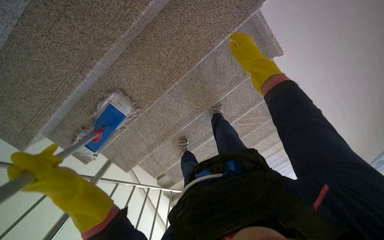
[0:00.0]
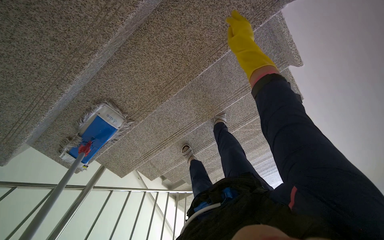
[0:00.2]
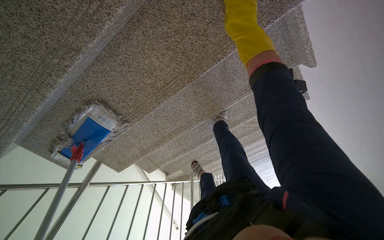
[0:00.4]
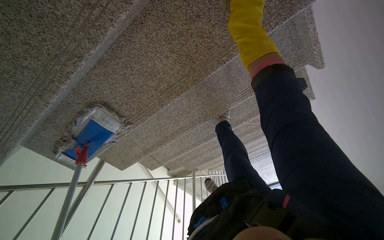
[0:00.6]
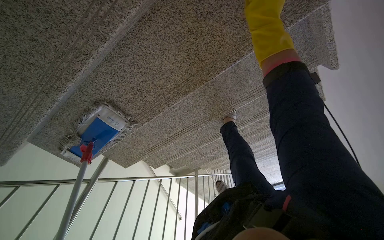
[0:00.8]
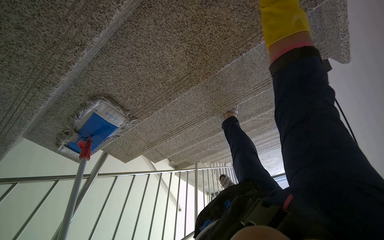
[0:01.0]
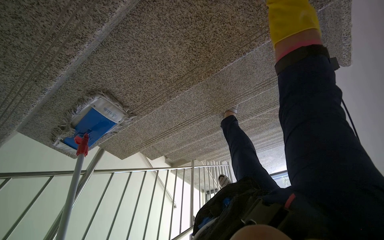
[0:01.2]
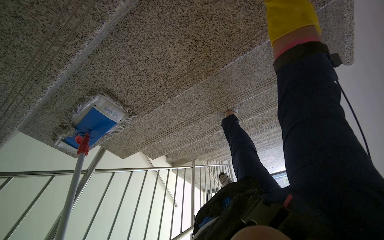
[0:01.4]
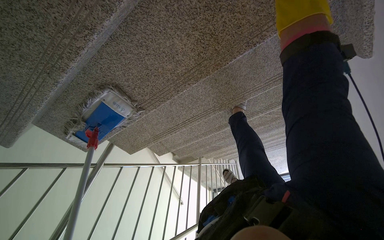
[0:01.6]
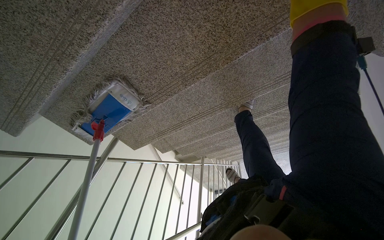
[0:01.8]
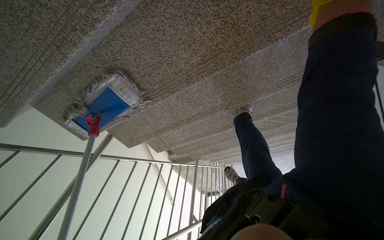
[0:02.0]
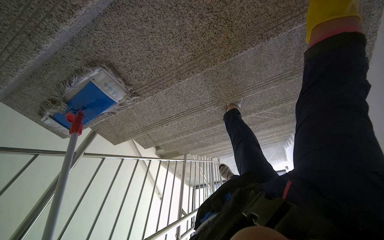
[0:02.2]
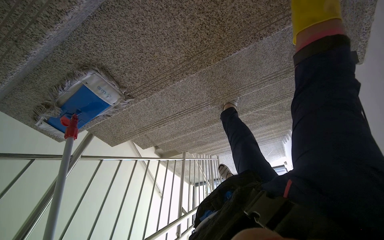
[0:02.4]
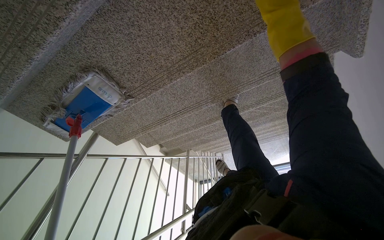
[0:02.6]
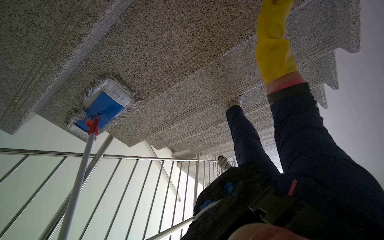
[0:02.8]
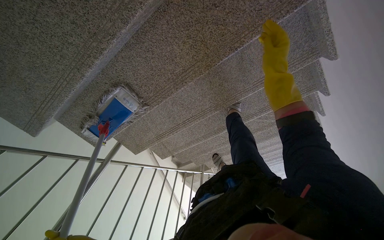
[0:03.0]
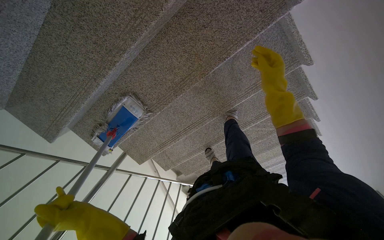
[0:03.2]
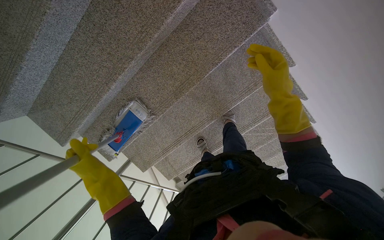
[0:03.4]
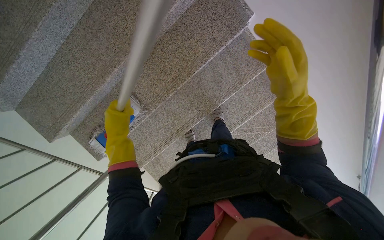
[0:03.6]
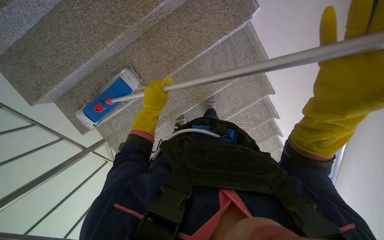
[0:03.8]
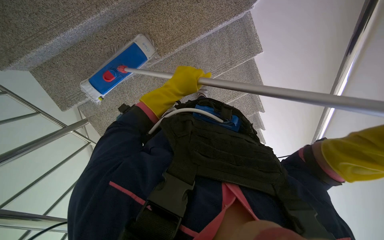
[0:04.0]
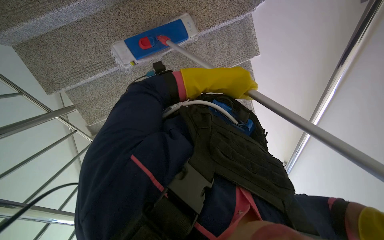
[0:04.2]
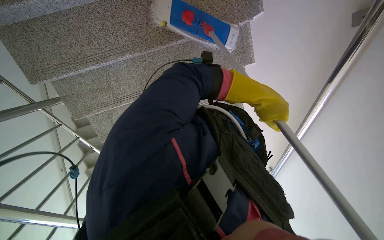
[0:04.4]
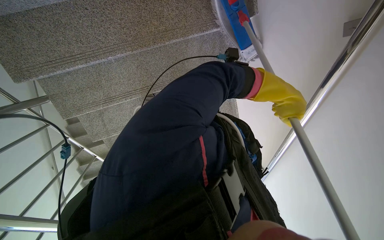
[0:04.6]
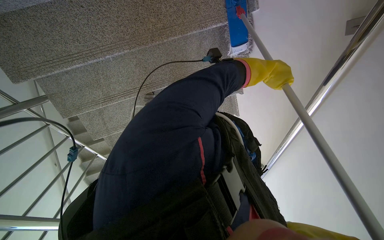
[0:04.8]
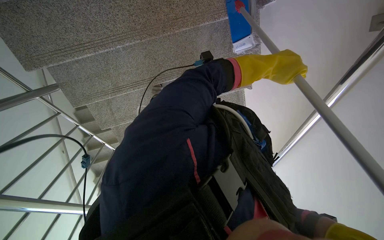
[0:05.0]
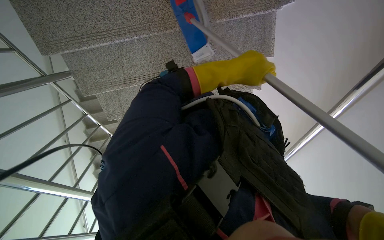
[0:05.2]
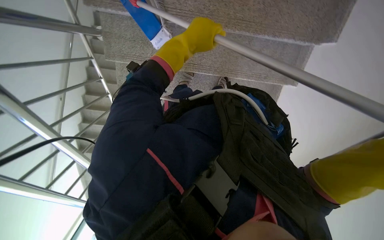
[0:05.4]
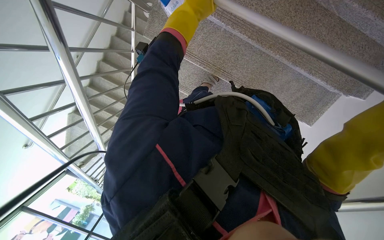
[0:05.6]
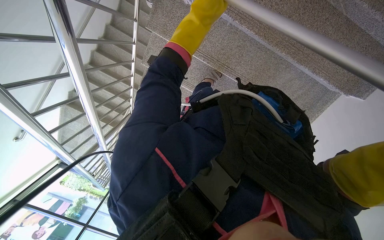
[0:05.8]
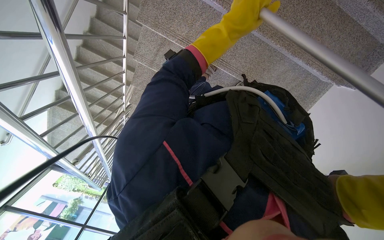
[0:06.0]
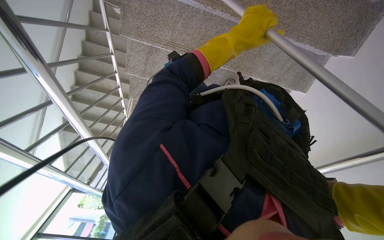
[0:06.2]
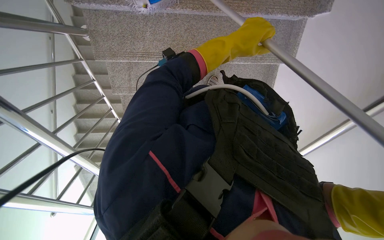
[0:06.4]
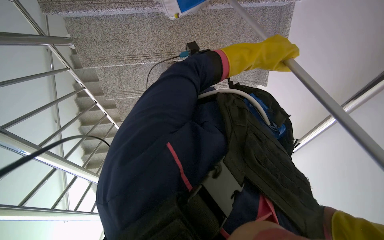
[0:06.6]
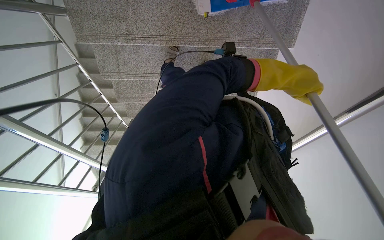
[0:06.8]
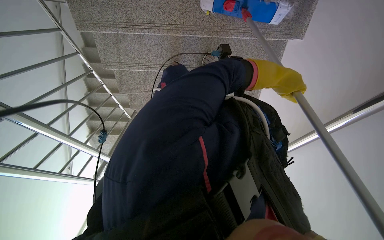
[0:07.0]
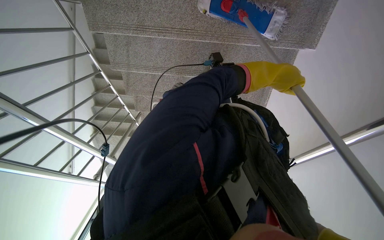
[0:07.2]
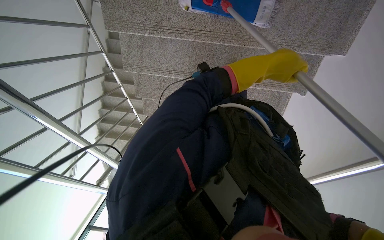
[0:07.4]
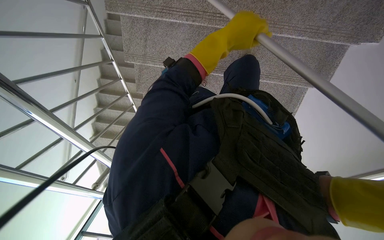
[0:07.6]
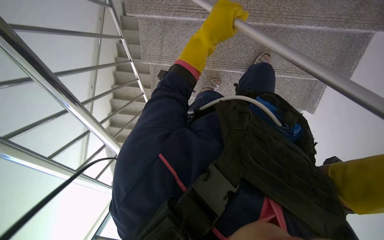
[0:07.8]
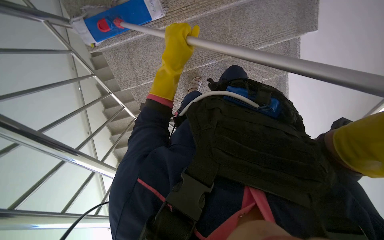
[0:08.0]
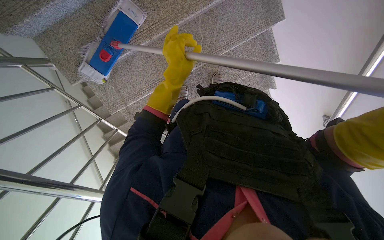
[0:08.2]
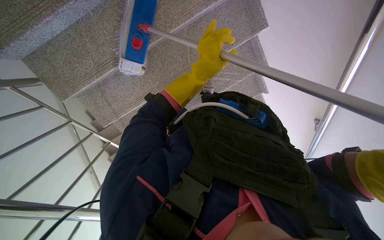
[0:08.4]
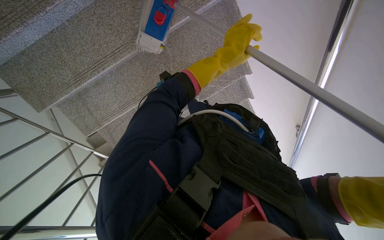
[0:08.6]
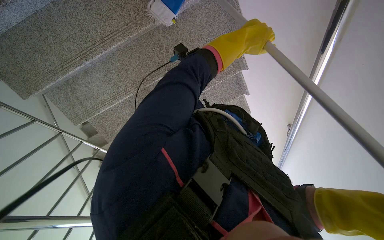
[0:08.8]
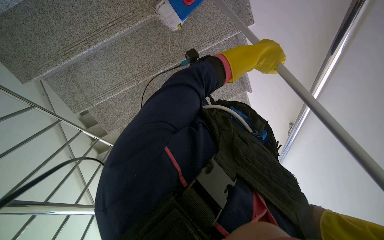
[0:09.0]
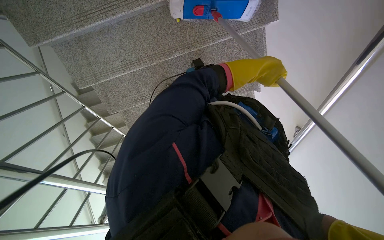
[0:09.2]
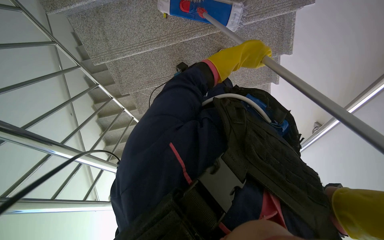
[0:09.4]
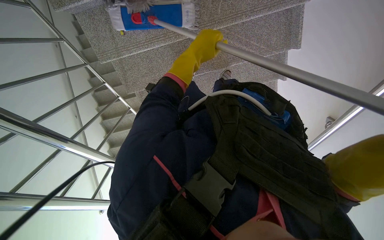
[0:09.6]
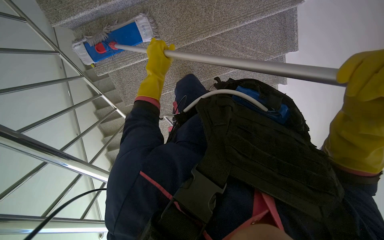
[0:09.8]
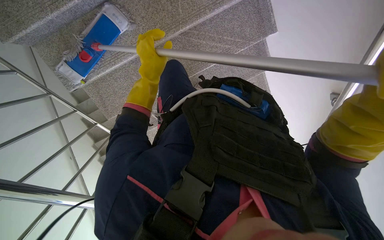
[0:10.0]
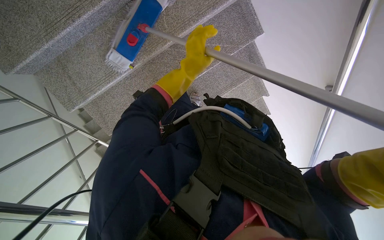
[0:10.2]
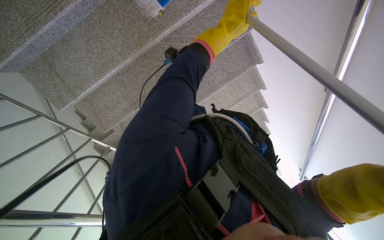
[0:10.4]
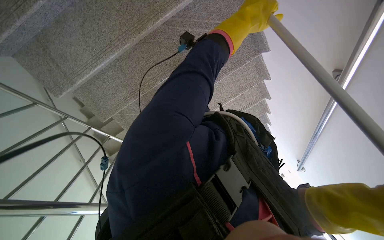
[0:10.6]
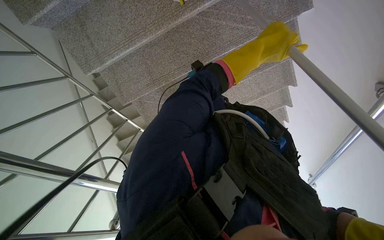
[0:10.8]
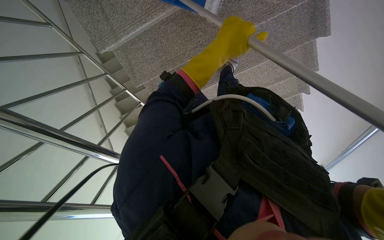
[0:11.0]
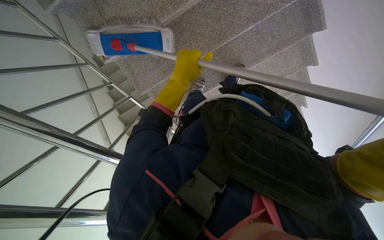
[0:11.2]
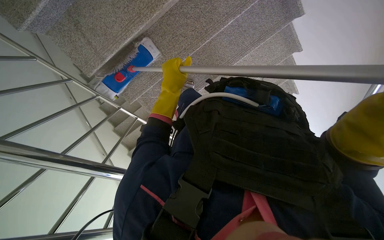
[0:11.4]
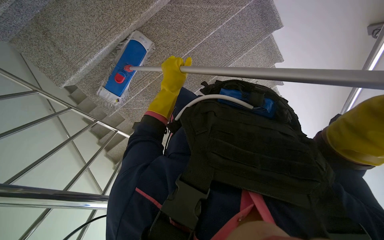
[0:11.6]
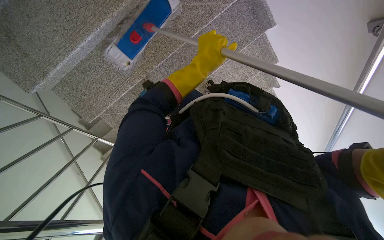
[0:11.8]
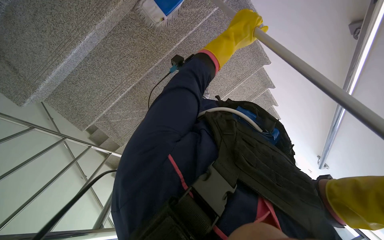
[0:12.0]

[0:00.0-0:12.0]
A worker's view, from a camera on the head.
Job: mopping floor.
The whole recording: Mopping stairs. The worker mops the stairs and landing with a long-handled mop.
0:00.0 to 0:01.6: The head travels some 40 cm. The view tips downward by about 25 degrees.
0:03.0 to 0:04.4: The camera travels roughly 60 cm. The view pans to the right by approximately 20 degrees. The view tilts about 20 degrees upward.
0:04.4 to 0:06.0: Everything in view rotates roughly 25 degrees clockwise. The left hand goes left and right, roughly 25 cm each way, reversing 2 times.
0:07.6 to 0:09.0: The left hand travels to the right by roughly 40 cm.
0:09.0 to 0:10.4: The left hand travels farther from the camera by roughly 25 cm, and goes to the left and returns, some 50 cm each way.
0:10.4 to 0:12.0: The left hand goes to the left and returns, approximately 35 cm each way.

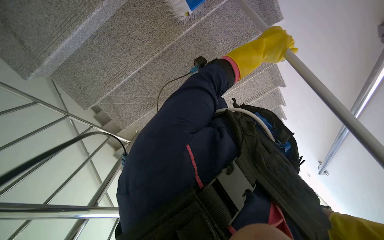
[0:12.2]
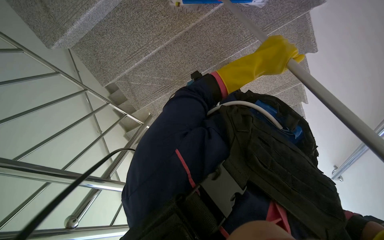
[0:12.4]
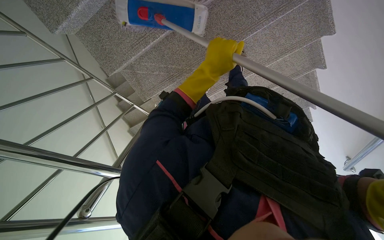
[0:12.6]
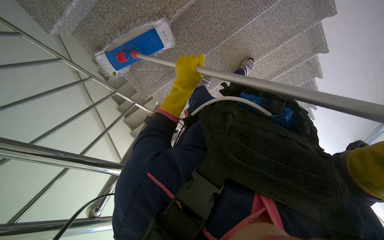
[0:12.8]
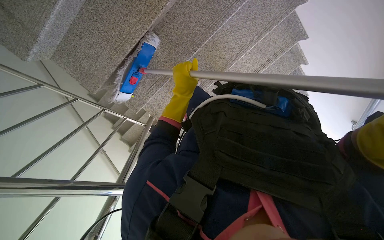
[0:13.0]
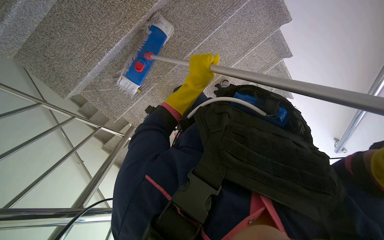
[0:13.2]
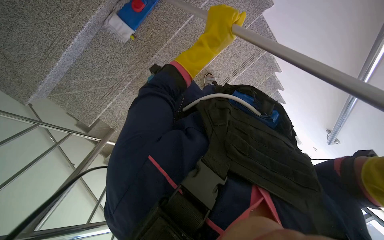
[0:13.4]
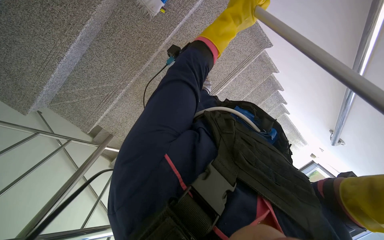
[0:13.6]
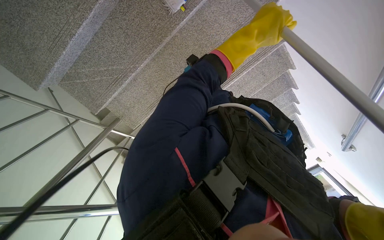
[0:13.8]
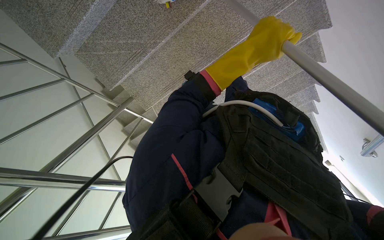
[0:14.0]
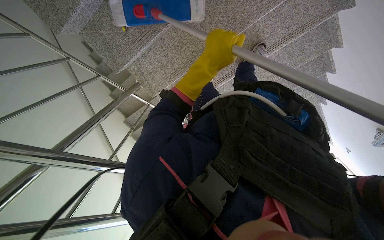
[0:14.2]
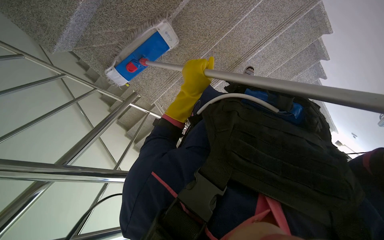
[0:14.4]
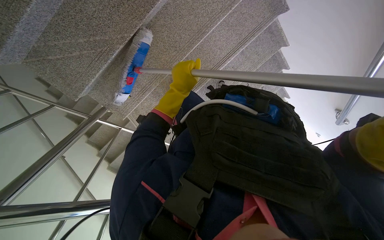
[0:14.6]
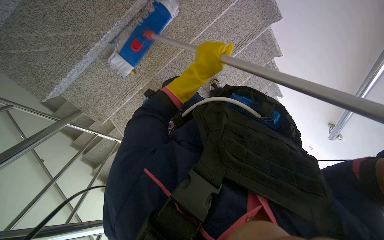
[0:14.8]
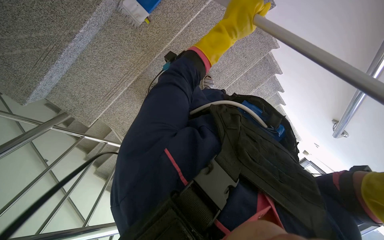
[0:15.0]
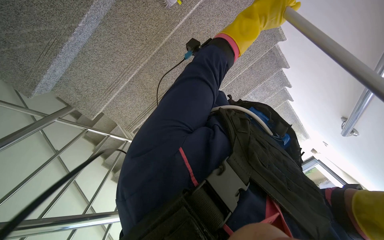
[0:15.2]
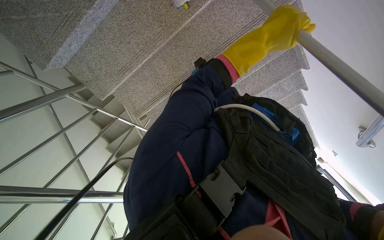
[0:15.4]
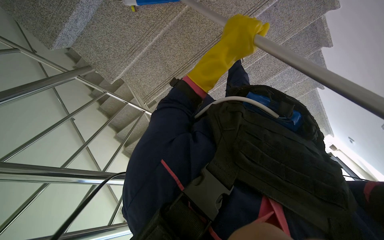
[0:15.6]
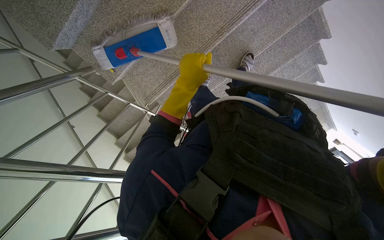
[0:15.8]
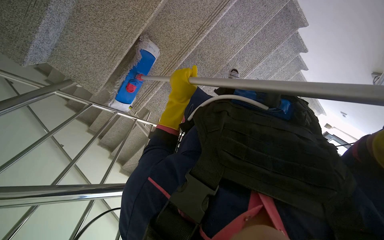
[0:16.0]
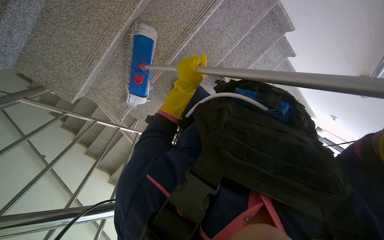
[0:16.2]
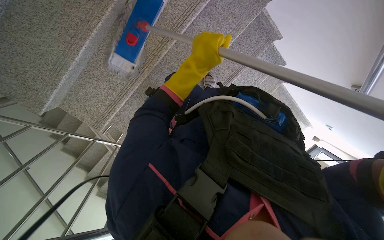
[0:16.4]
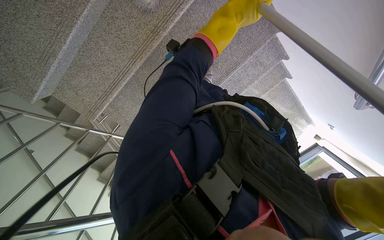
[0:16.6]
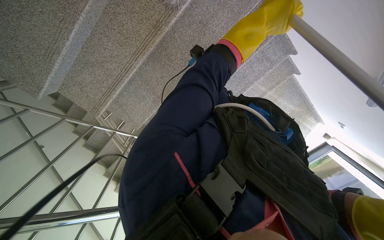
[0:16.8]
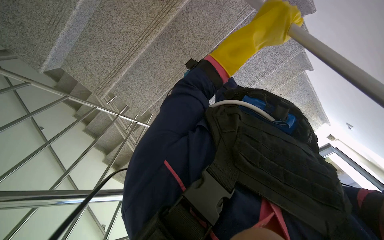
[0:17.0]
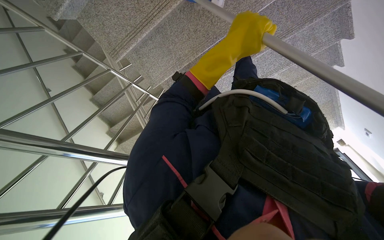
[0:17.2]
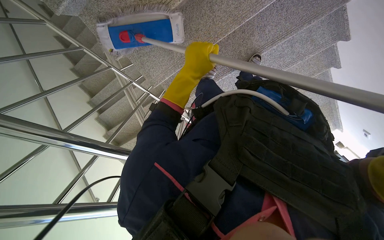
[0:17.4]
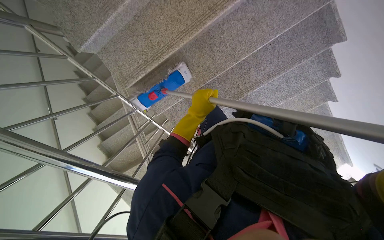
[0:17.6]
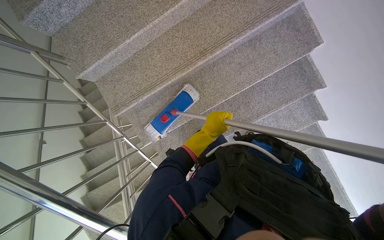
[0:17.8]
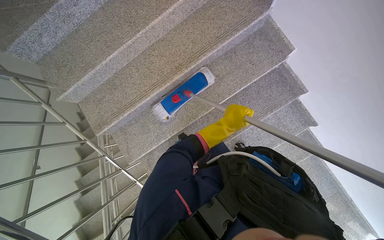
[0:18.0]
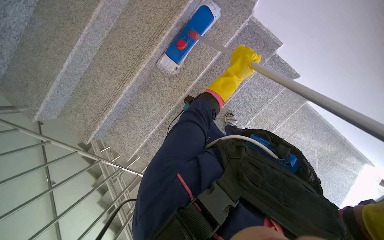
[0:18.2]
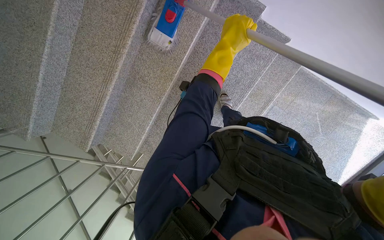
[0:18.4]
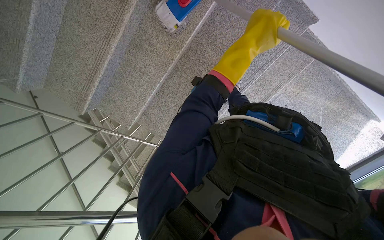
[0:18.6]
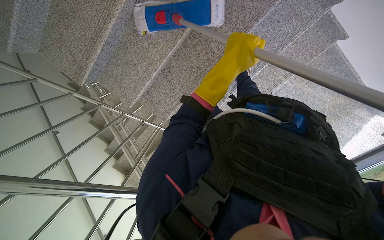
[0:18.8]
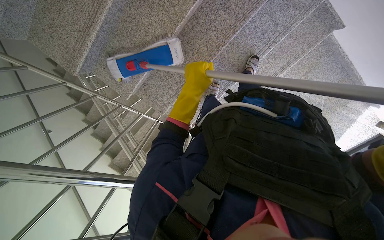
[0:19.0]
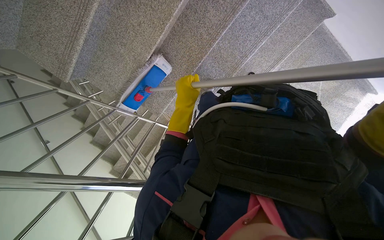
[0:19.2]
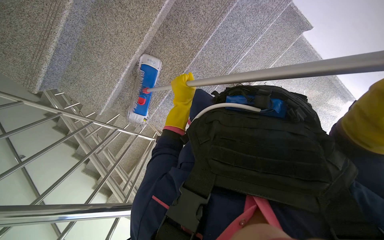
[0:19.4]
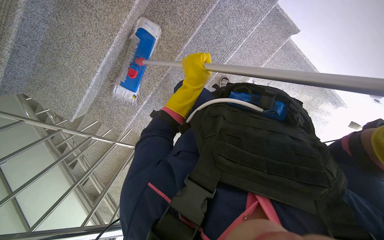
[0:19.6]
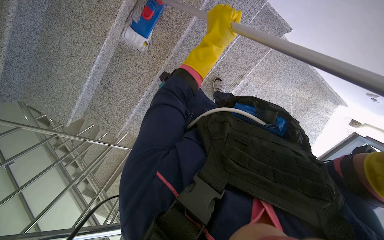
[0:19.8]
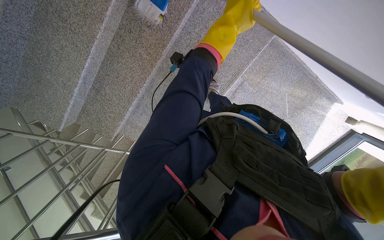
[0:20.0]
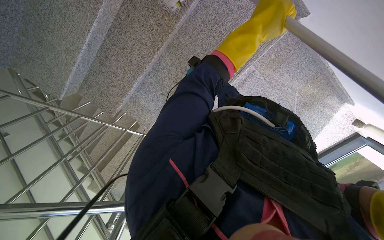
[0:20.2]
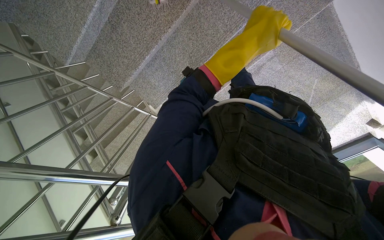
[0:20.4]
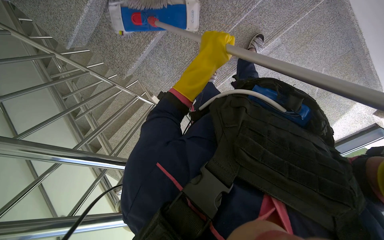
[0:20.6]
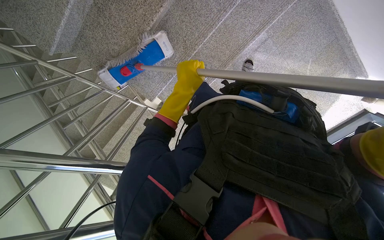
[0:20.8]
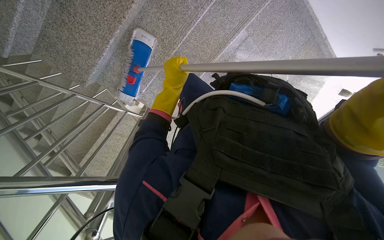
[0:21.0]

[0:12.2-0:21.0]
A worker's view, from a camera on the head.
Job: mopping floor.
The whole recording: Mopping stairs. The worker mops the stairs and landing with a long-handled mop.
0:12.2 to 0:13.6: The left hand heads to the left, covering approximately 15 cm.
0:13.6 to 0:15.2: The left hand travels to the left and back again, some 25 cm each way.
0:15.2 to 0:16.6: The left hand travels to the left and back again, roughly 20 cm each way.
0:16.6 to 0:18.0: The left hand heads farther from the camera and down the picture, covering approximately 30 cm.
0:18.0 to 0:19.6: The view tilts roughly 15 degrees downward.
0:19.6 to 0:21.0: The left hand travels to the right and back again, some 25 cm each way.
